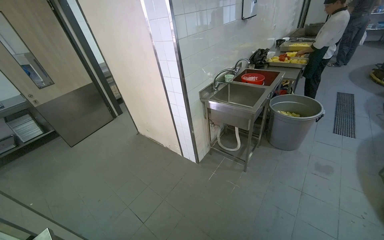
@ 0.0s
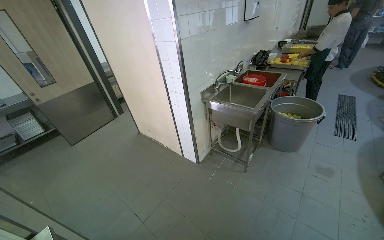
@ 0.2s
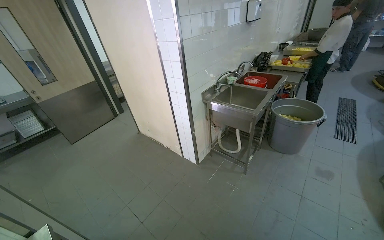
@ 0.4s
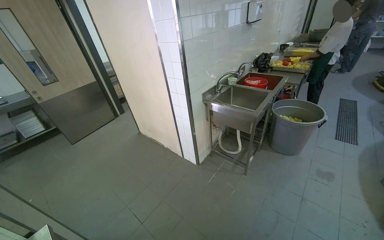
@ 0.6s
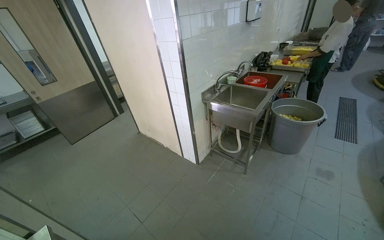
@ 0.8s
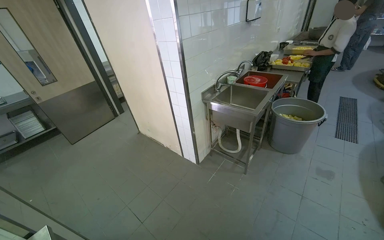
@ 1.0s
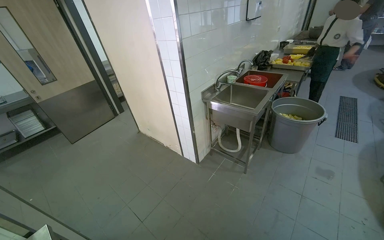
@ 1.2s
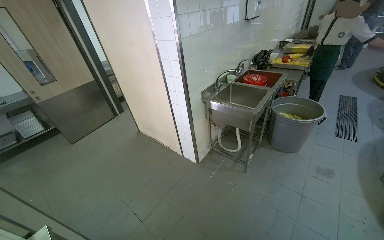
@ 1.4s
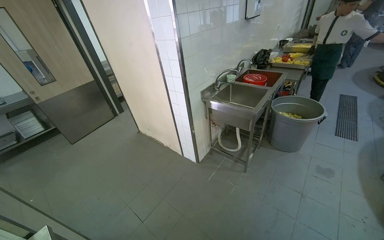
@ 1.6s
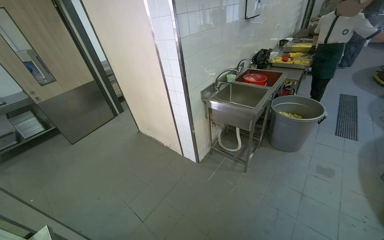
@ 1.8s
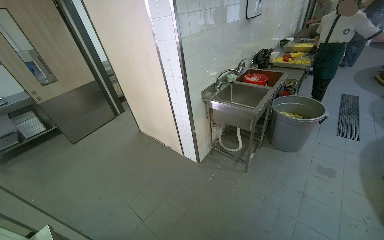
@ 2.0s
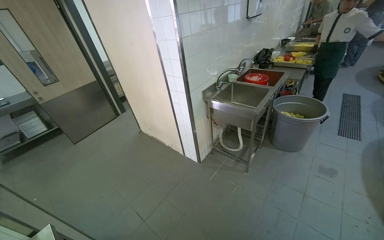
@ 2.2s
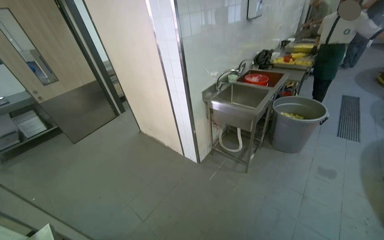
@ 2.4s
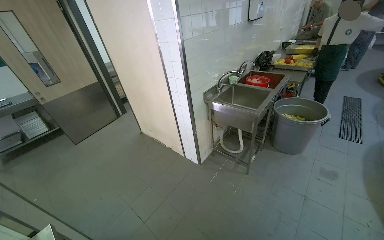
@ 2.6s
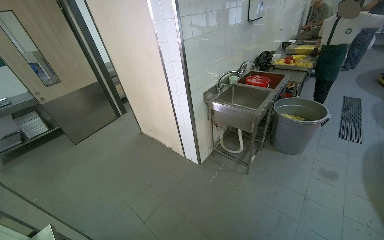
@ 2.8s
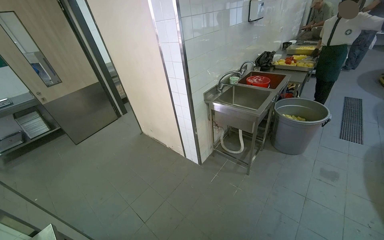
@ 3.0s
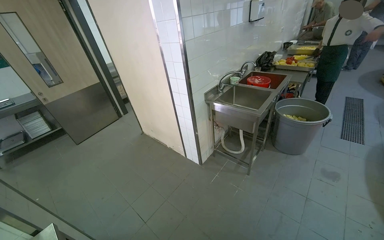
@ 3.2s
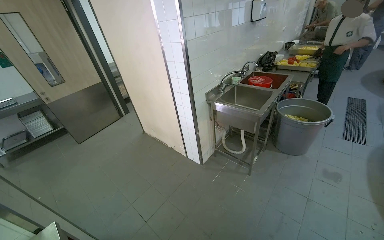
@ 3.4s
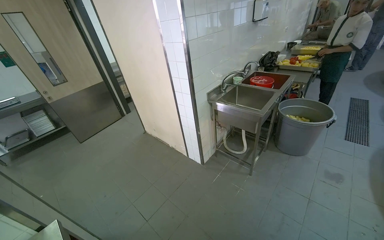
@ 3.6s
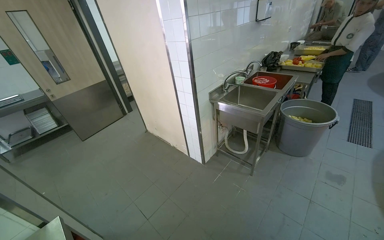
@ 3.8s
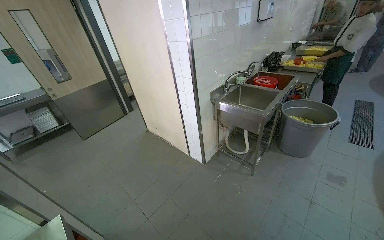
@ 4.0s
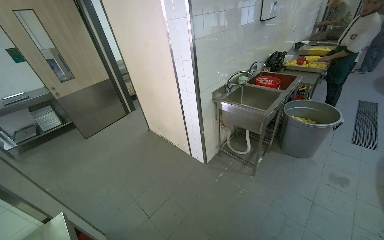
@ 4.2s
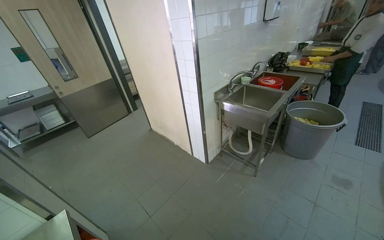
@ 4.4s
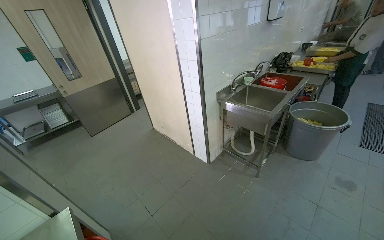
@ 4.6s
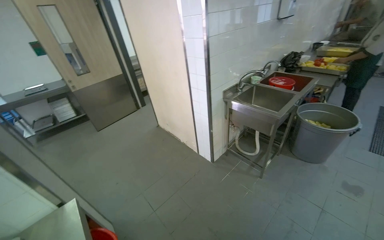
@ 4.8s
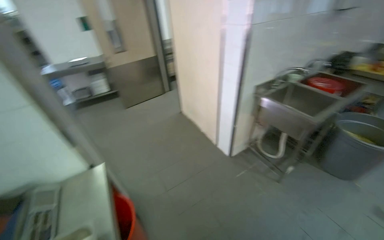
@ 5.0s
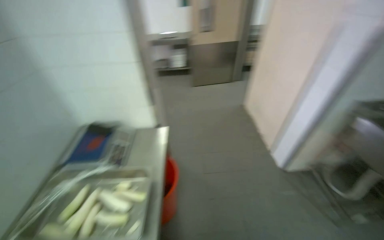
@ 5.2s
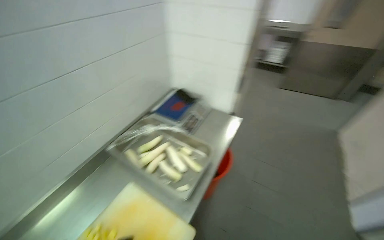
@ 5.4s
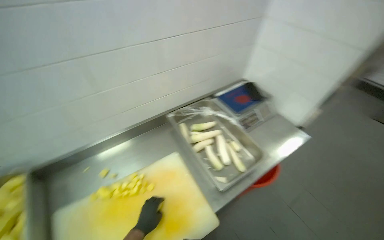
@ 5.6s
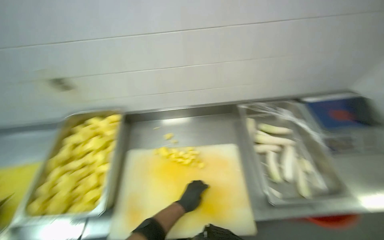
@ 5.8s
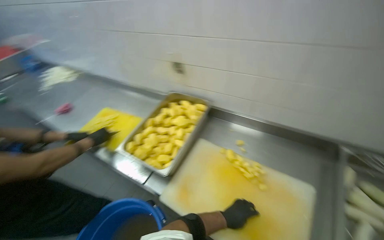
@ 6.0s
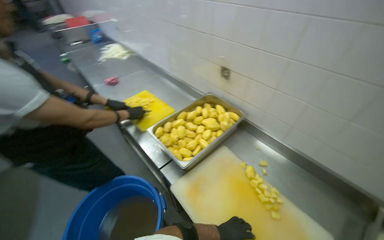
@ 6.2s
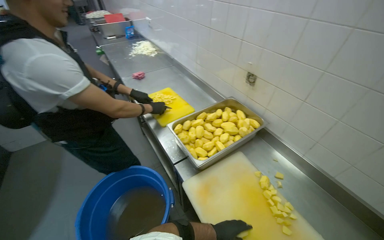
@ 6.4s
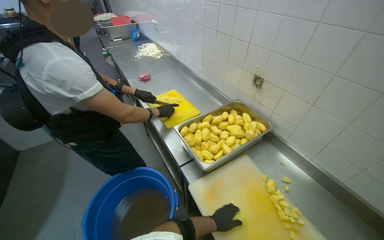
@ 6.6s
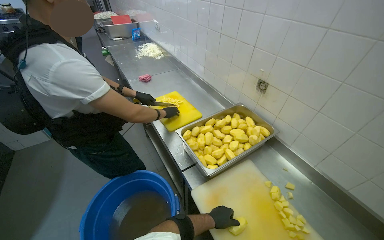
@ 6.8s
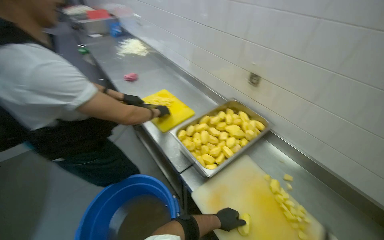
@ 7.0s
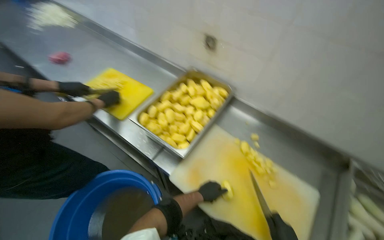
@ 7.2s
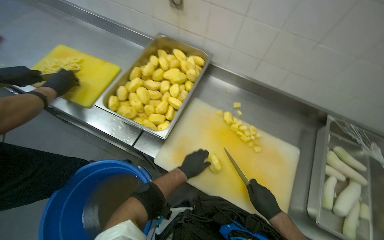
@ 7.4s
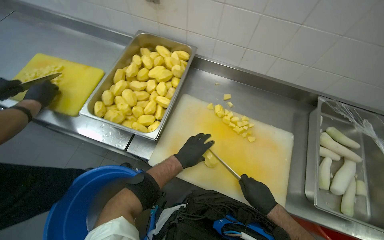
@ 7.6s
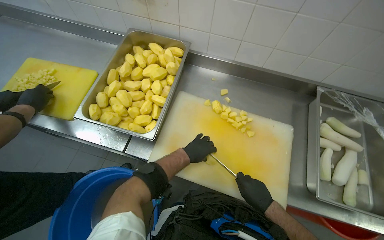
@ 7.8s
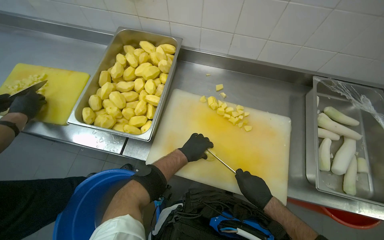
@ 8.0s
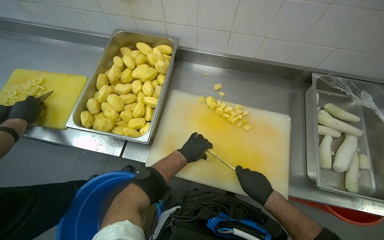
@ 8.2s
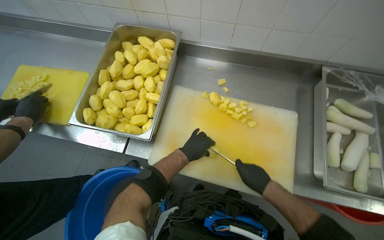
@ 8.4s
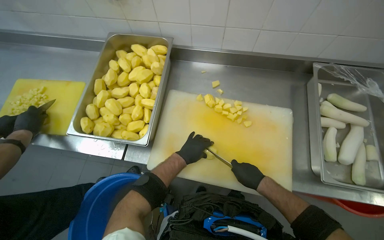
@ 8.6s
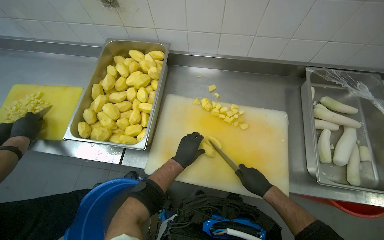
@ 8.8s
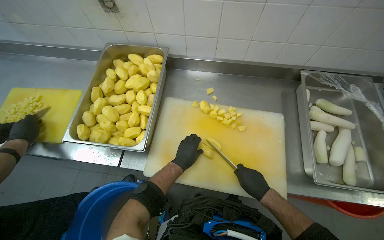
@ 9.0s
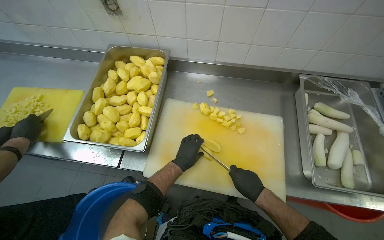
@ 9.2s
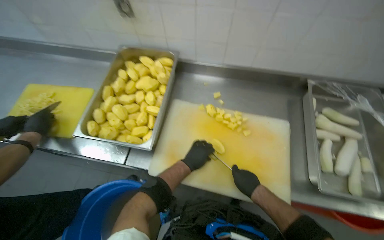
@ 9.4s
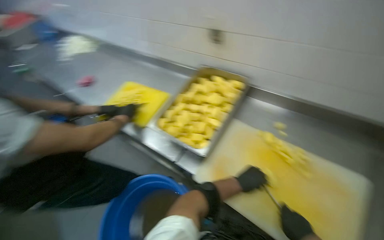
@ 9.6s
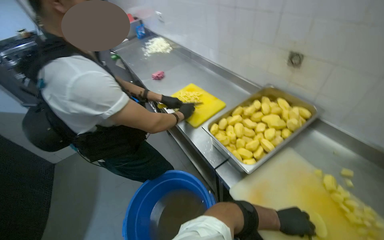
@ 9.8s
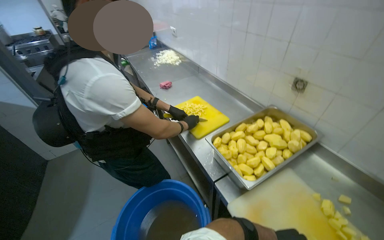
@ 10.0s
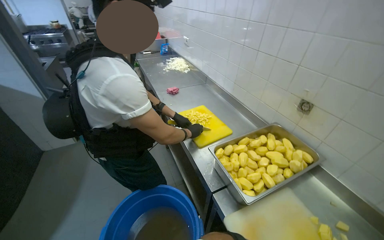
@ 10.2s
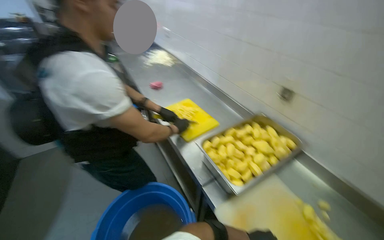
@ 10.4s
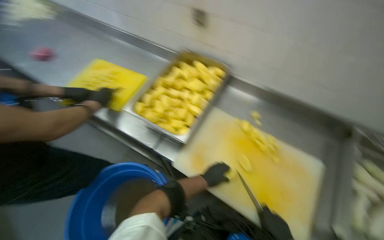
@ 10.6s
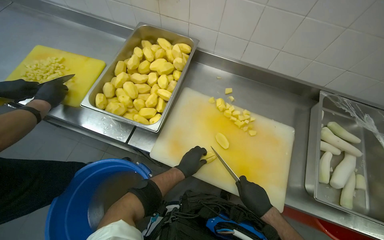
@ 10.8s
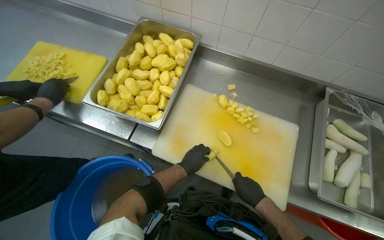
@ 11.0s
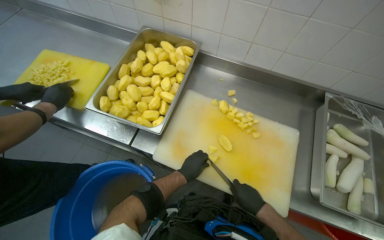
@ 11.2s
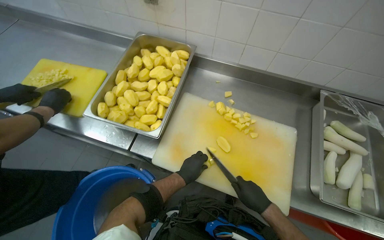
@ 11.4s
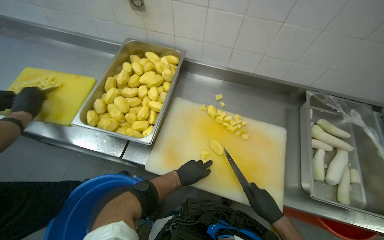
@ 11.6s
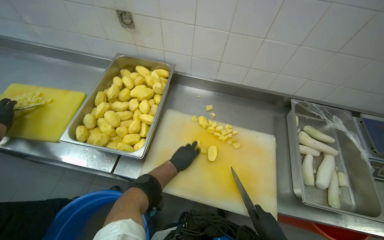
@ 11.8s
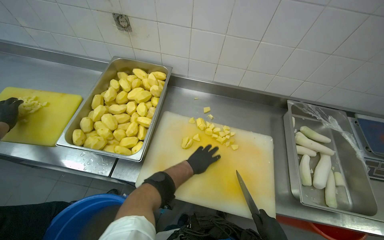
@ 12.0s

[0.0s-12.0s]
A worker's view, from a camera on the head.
Job: preparing food.
The whole recording: Cutting potatoes into pieces. The worker dices peeled potatoes into smaller pieces on a cutting board.
4.4s to 6.0s: The wearer looks approximately 165 degrees further to the left. The view tilts approximately 20 degrees downward.
6.0s to 7.6s: The view tilts roughly 20 degrees downward.
7.6s to 9.0s: The hands are busy where they are.
9.0s to 10.4s: The wearer looks some 55 degrees further to the left. The wearer looks some 20 degrees further upward.
10.4s to 12.0s: The head rotates some 50 degrees to the right. The view tips downward by roughly 20 degrees.

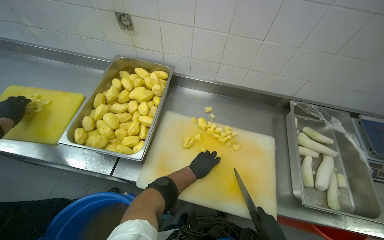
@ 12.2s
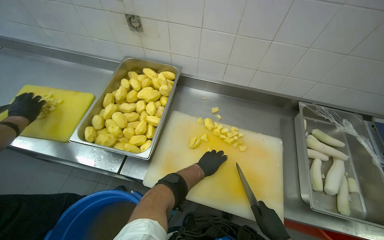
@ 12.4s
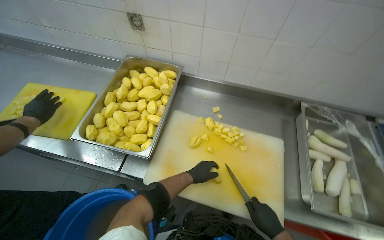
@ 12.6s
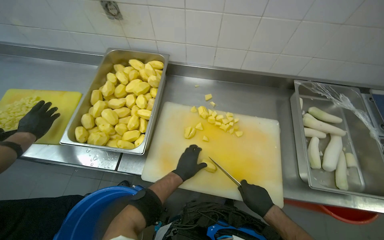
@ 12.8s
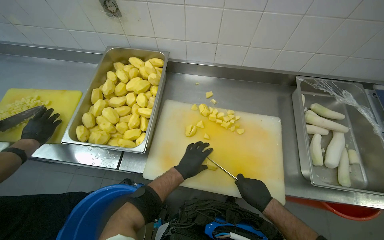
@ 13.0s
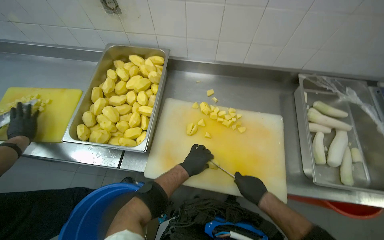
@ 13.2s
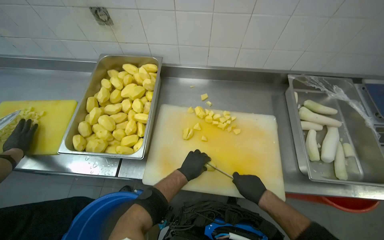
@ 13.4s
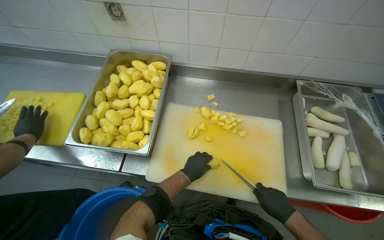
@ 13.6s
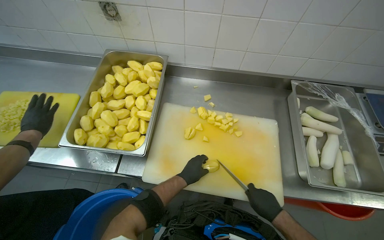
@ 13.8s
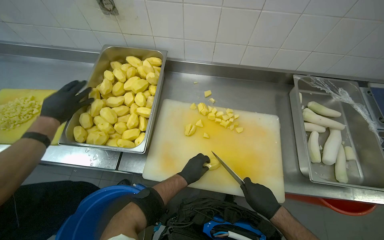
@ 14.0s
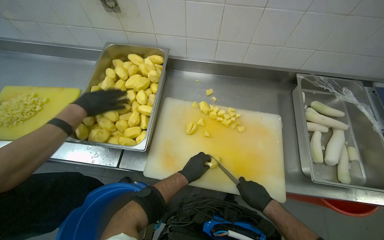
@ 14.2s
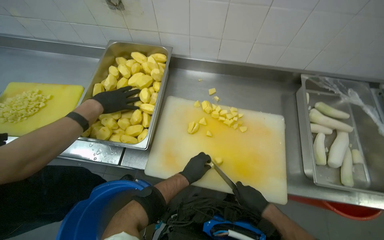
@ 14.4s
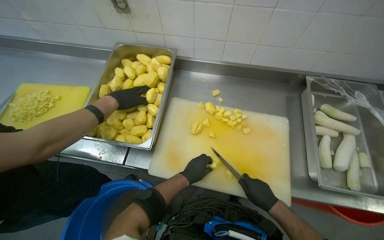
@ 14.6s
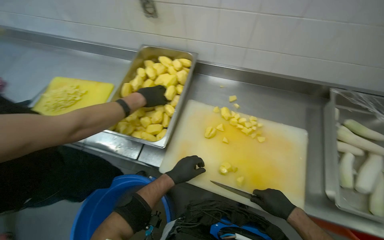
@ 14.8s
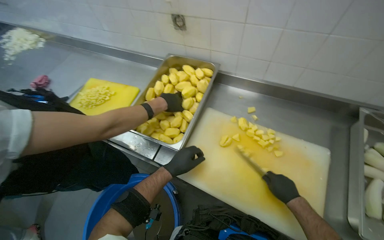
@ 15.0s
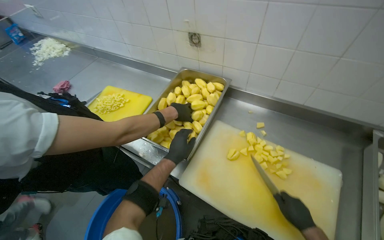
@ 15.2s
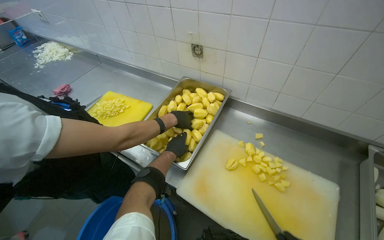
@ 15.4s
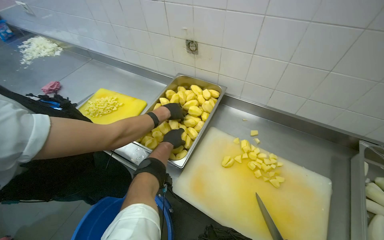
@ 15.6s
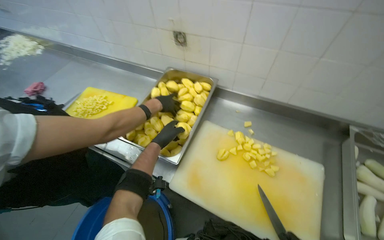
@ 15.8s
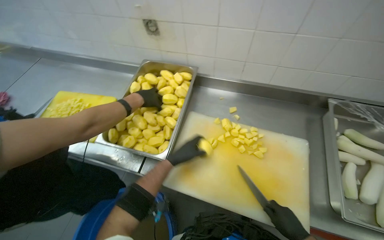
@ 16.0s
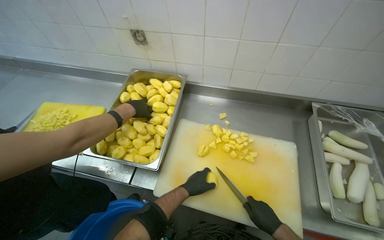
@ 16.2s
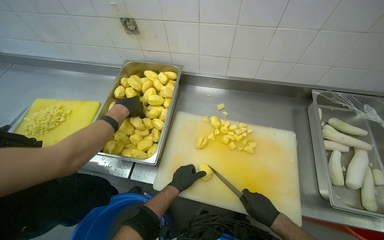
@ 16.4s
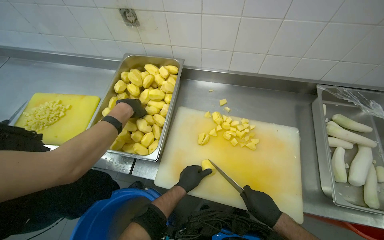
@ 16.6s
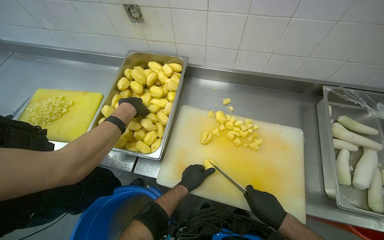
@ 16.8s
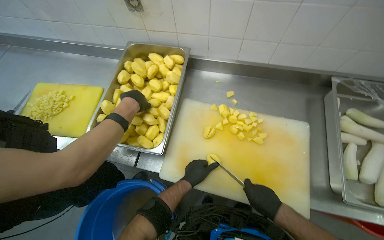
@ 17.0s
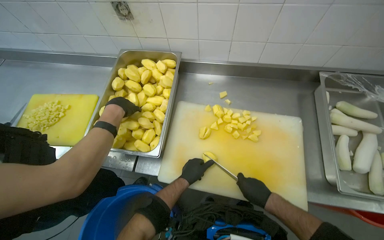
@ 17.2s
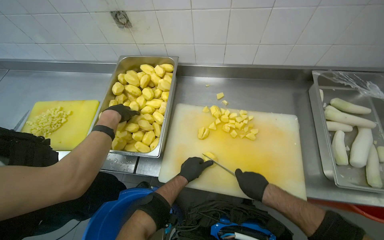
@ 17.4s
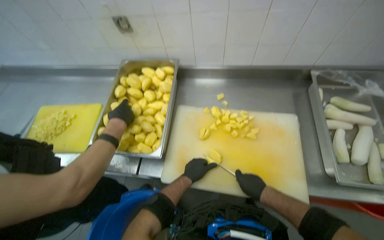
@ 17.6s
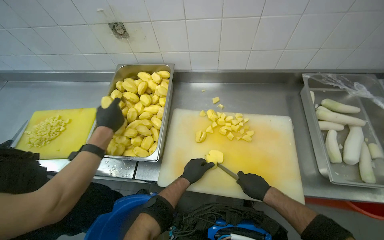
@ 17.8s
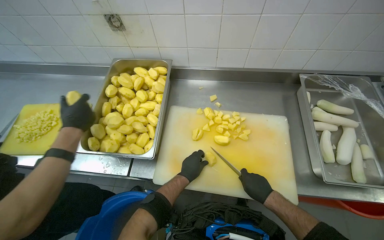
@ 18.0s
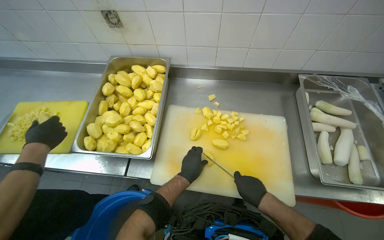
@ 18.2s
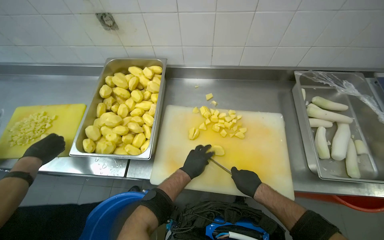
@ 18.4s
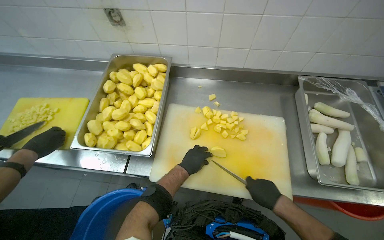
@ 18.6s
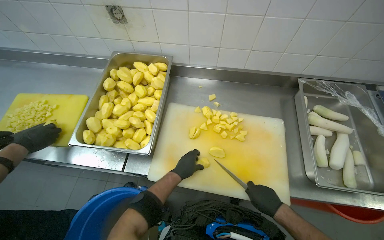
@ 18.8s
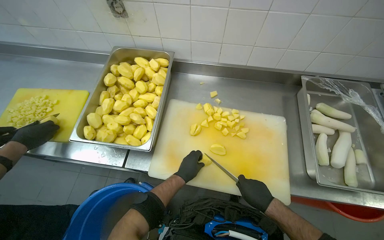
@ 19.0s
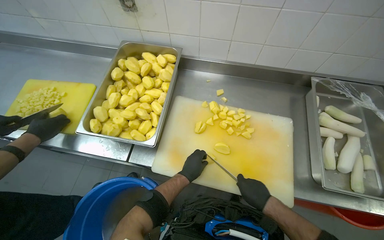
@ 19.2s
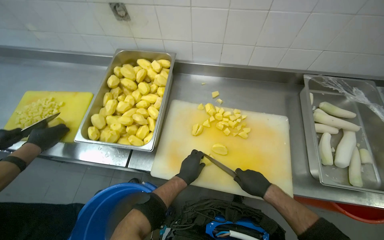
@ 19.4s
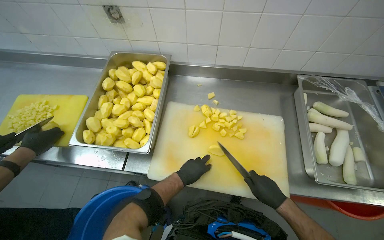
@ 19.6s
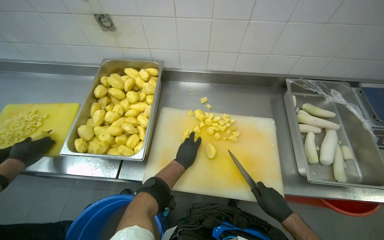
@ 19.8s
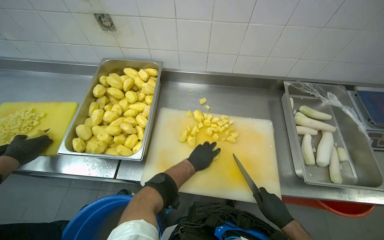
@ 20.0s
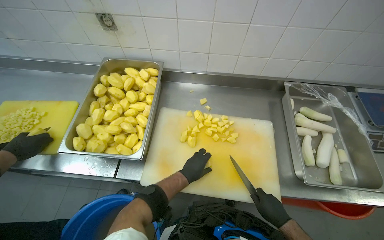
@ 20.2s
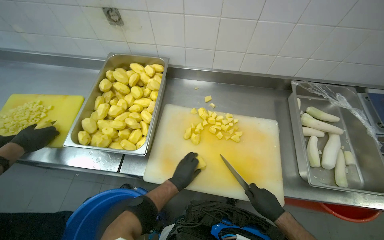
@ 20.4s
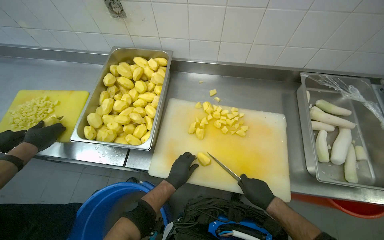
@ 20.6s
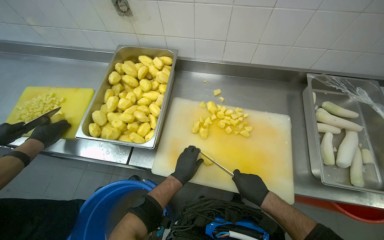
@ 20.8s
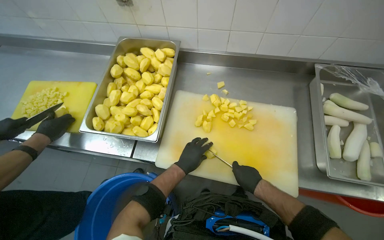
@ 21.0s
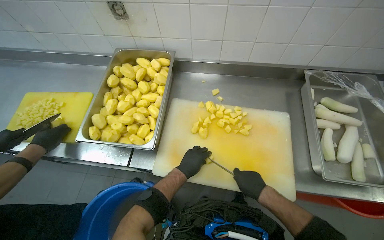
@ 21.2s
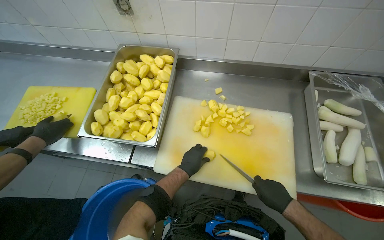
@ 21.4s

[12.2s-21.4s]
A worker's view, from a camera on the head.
Job: preparing food.
The whole recording: Cutting potatoes into pieces. The worker dices peeled potatoes into smaller pieces on a cutting board.
13.8s to 15.2s: The head turns to the left by some 25 degrees.
15.2s to 16.8s: The head rotates some 15 degrees to the right.
18.4s to 19.8s: The right hand heads to the right, covering approximately 15 cm.
